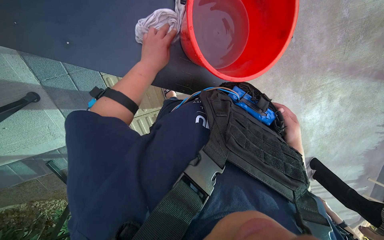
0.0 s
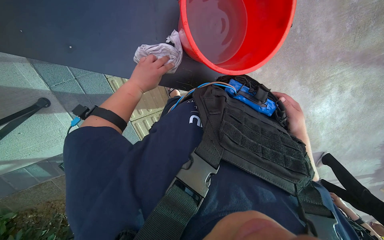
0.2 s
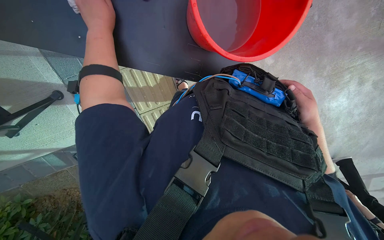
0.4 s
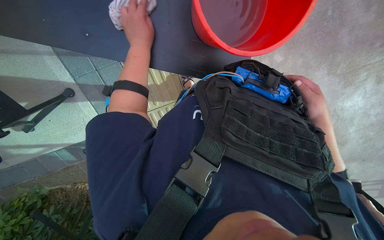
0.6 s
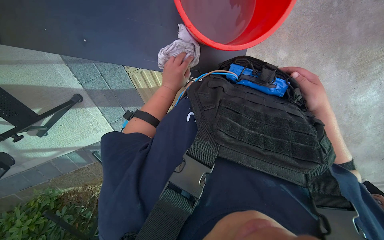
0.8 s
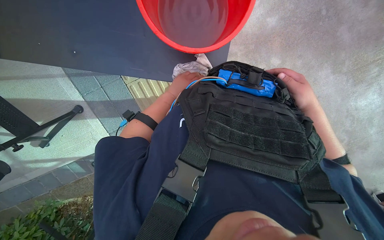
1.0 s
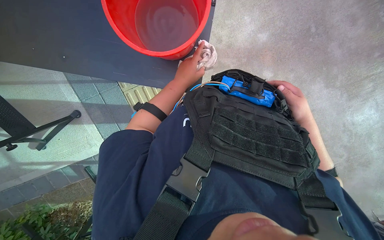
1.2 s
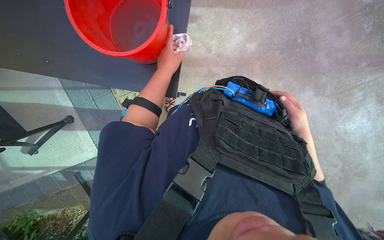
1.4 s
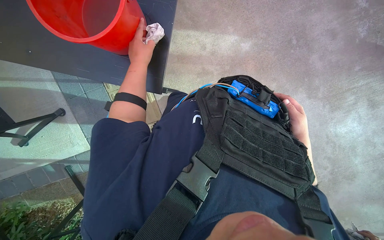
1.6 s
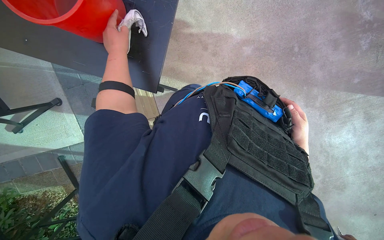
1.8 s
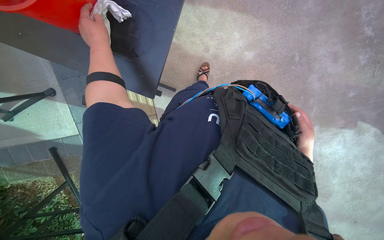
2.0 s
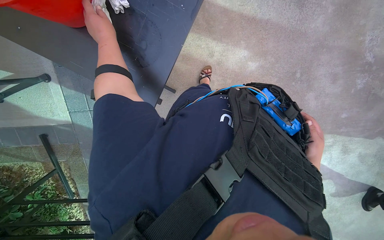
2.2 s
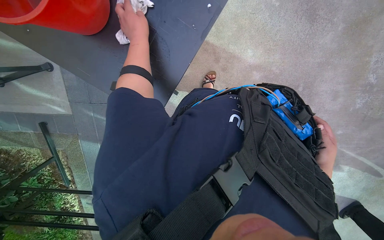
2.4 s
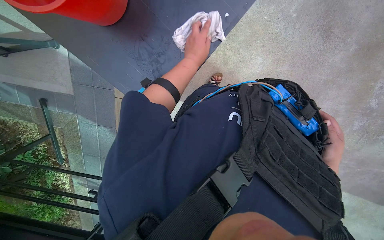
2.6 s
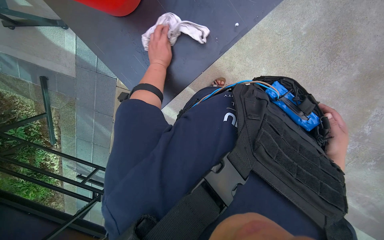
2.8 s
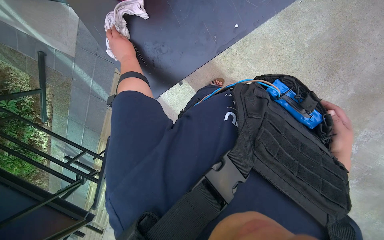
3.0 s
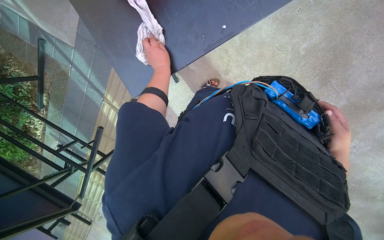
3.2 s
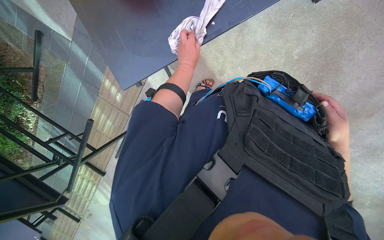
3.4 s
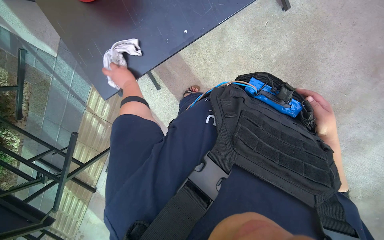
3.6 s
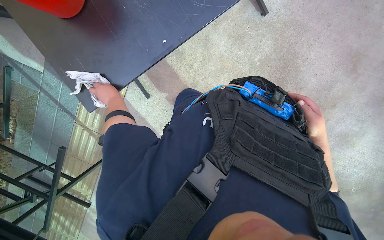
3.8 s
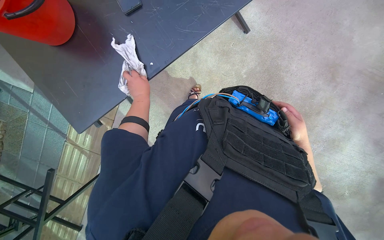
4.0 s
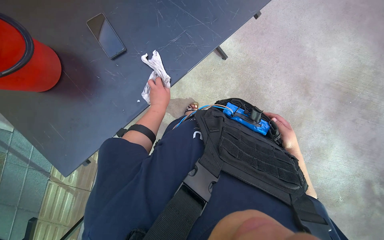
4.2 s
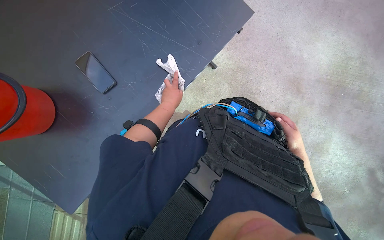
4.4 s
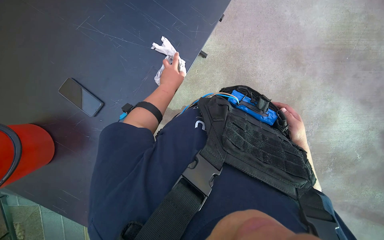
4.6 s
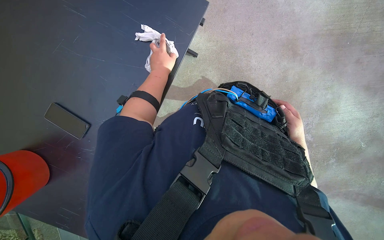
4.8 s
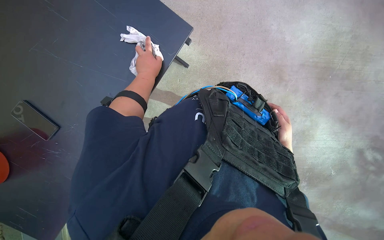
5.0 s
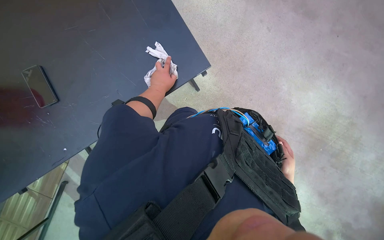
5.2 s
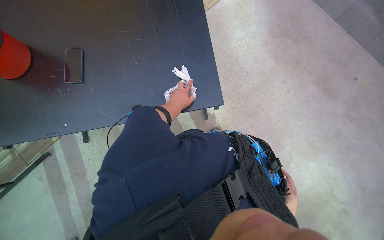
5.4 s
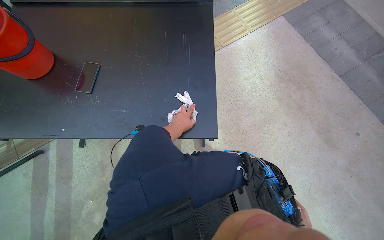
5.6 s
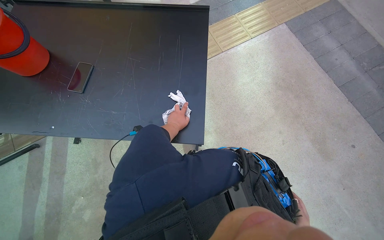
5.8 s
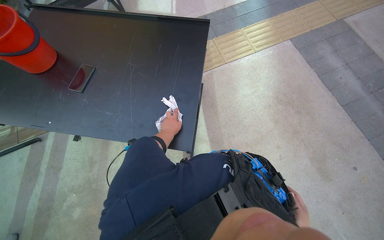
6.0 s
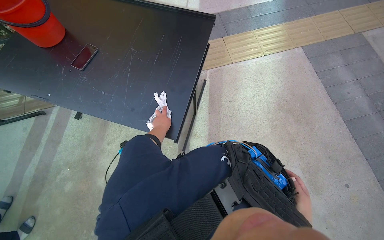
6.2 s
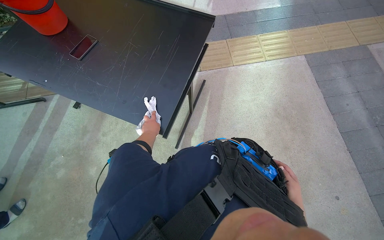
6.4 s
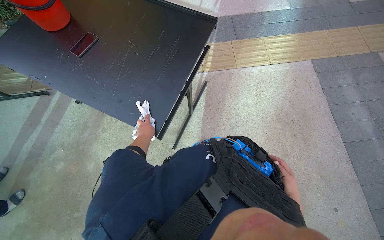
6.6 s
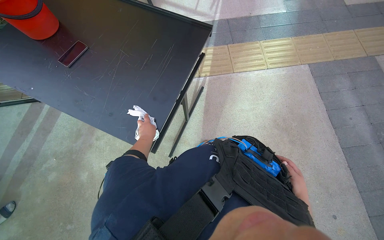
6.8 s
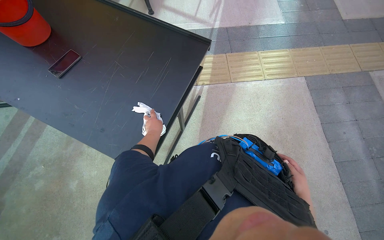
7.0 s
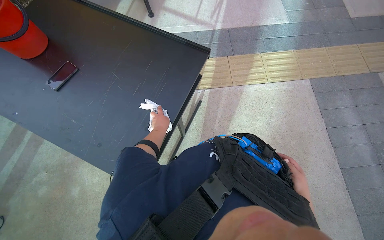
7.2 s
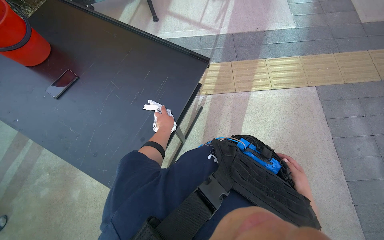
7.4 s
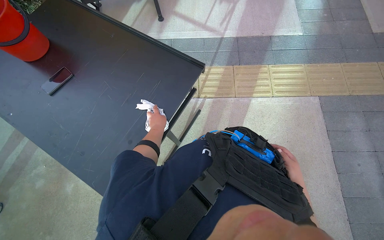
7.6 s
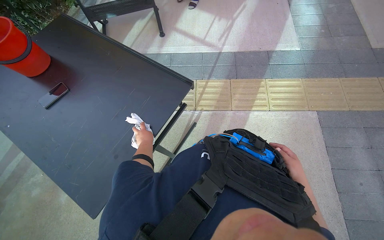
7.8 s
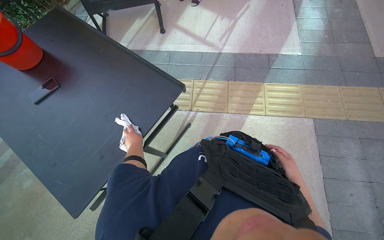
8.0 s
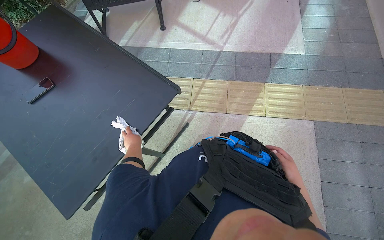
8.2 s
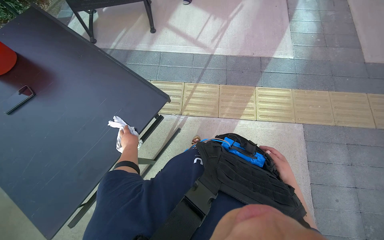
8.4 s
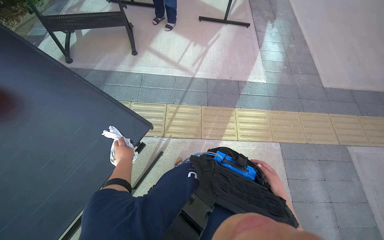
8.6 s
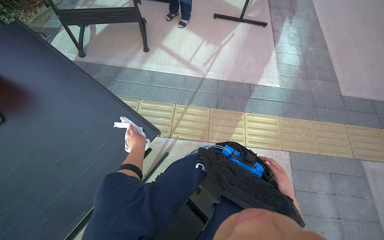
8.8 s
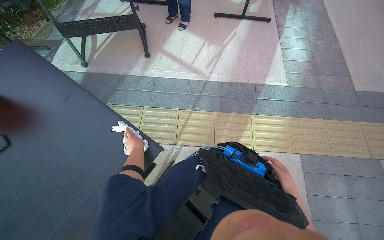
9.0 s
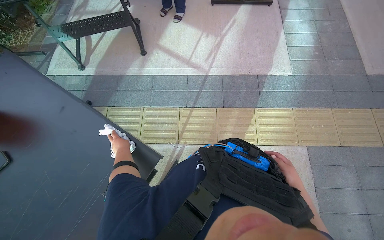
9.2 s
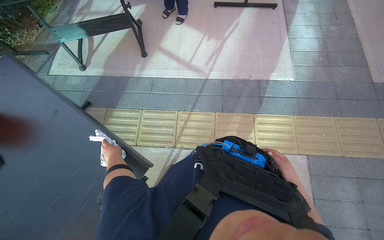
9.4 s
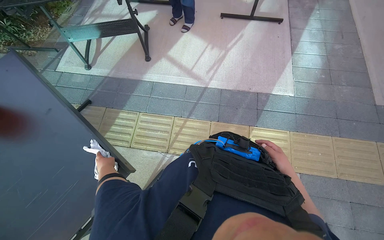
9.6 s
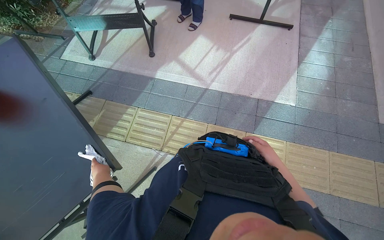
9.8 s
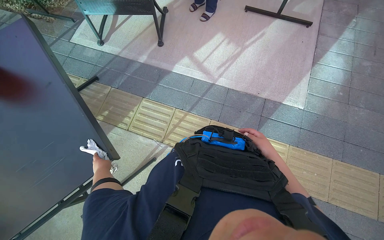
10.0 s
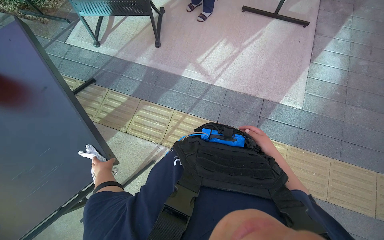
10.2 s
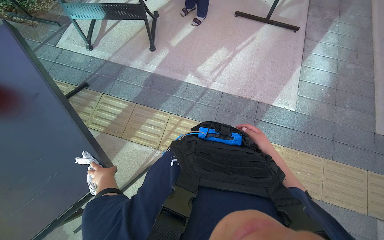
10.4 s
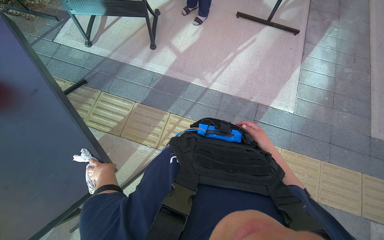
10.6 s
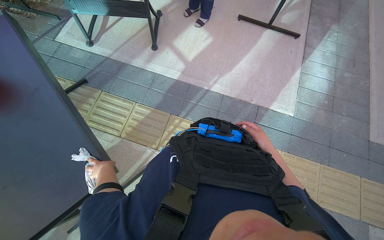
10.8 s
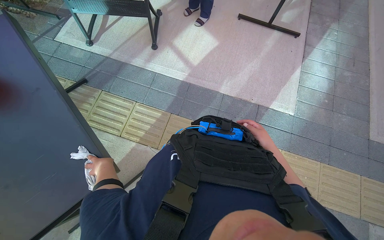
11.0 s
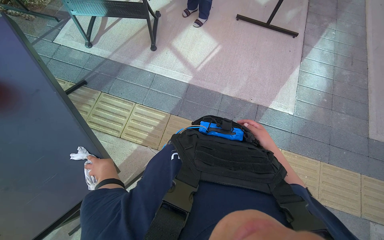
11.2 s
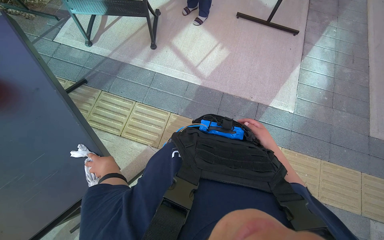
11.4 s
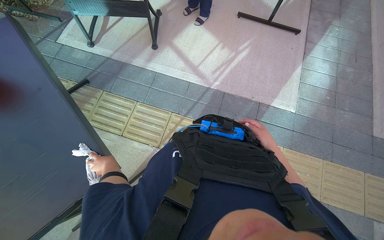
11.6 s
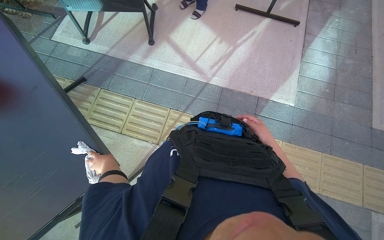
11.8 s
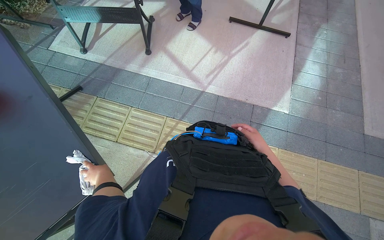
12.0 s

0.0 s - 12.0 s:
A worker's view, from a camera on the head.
Job: wiping surfaces.
The whole recording: Cleaning outdoor table. The worker dips and wrings a cloth in a bucket, then wipes the surface and frame of an outdoor table.
0.0 s - 1.6 s: The left hand swings nearer and farther, about 20 cm each way, with 3 reversals.
1.6 s - 3.0 s: Everything in view rotates about 45 degrees clockwise.
3.0 s - 4.4 s: The head turns to the right by approximately 15 degrees. The view tilts some 20 degrees upward. The left hand goes left and right, approximately 25 cm each way, reversing 2 times.
4.4 s - 6.0 s: The view tips upward by approximately 20 degrees. Everything in view rotates about 50 degrees clockwise.
6.0 s - 7.6 s: The camera travels roughly 40 cm.
7.6 s - 9.0 s: The camera travels about 40 cm.
9.0 s - 10.4 s: The right hand shifts approximately 35 cm up the picture.
10.4 s - 12.0 s: The hands are busy where they are.

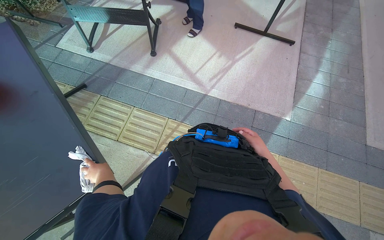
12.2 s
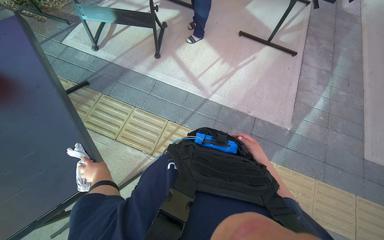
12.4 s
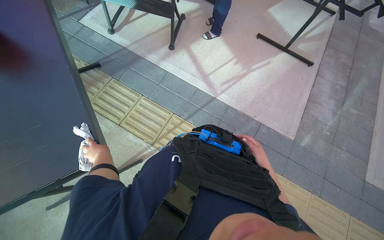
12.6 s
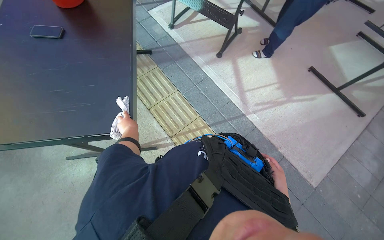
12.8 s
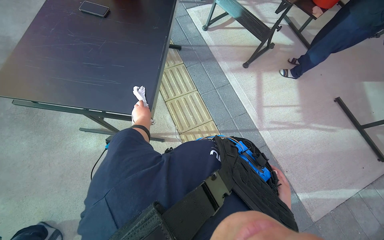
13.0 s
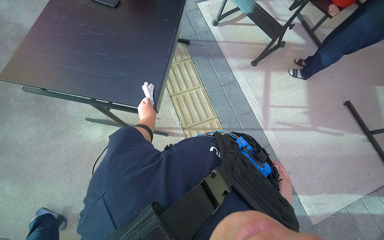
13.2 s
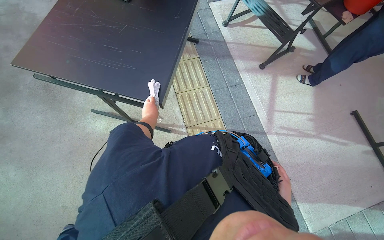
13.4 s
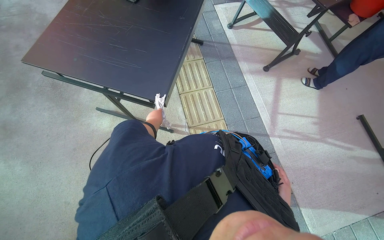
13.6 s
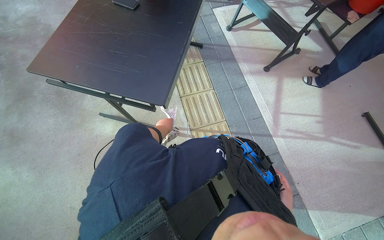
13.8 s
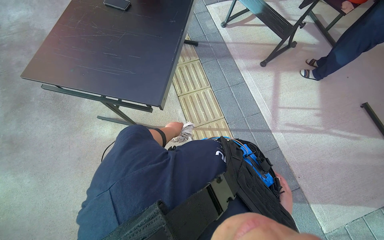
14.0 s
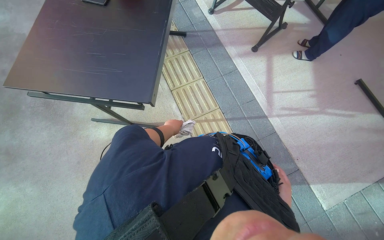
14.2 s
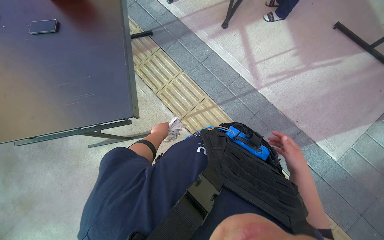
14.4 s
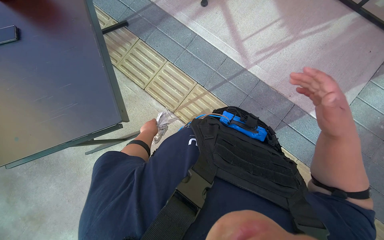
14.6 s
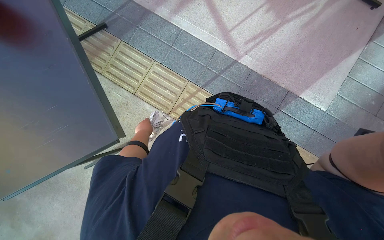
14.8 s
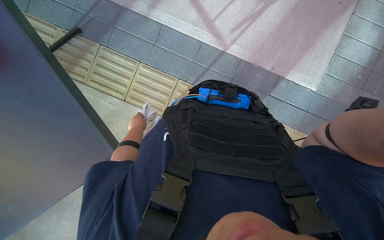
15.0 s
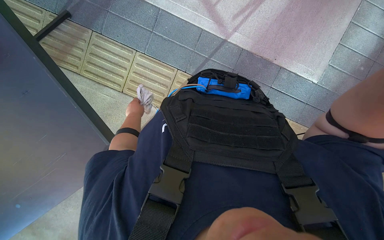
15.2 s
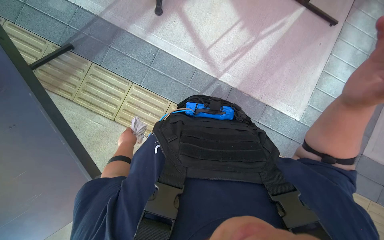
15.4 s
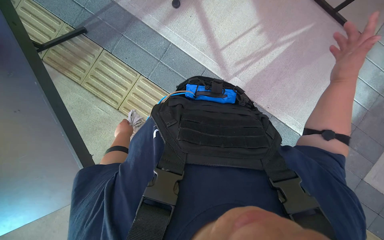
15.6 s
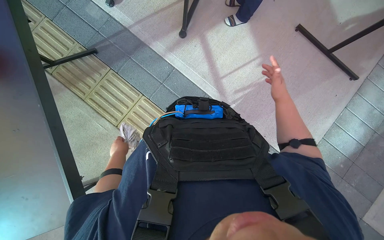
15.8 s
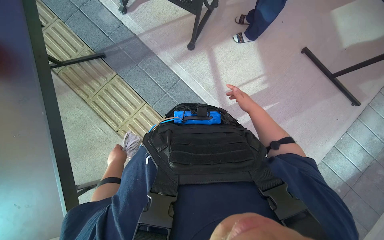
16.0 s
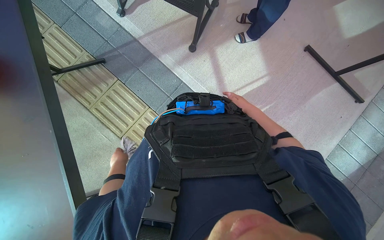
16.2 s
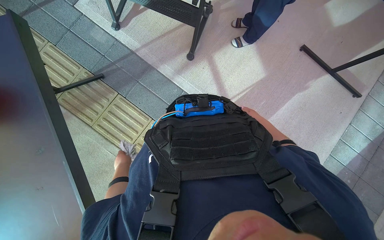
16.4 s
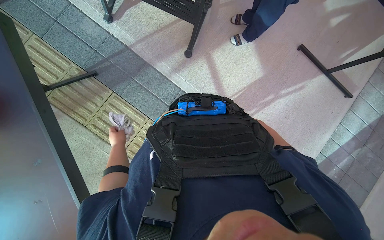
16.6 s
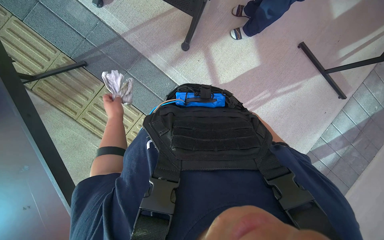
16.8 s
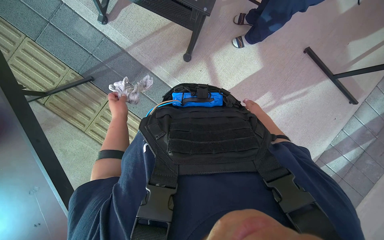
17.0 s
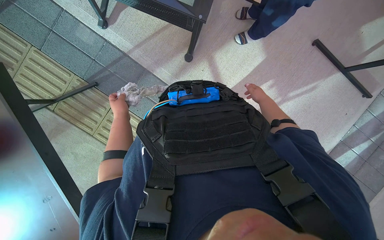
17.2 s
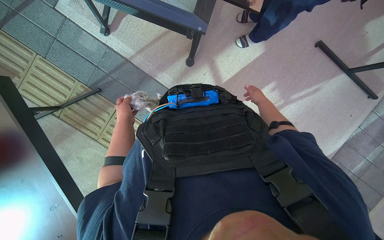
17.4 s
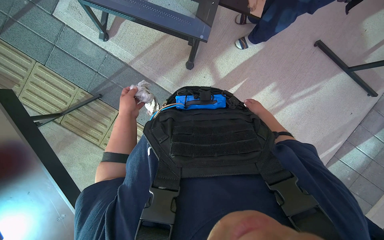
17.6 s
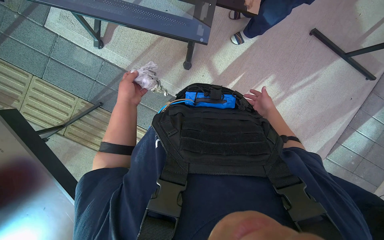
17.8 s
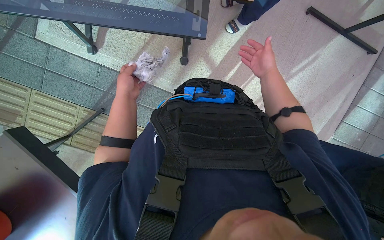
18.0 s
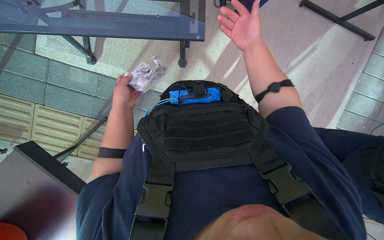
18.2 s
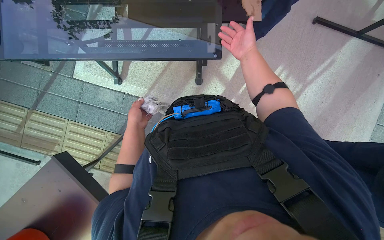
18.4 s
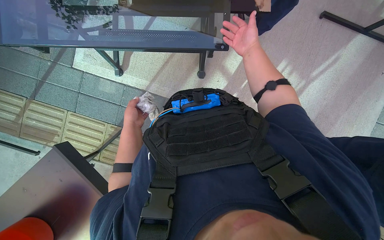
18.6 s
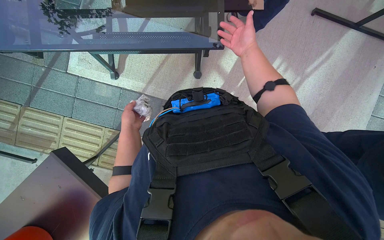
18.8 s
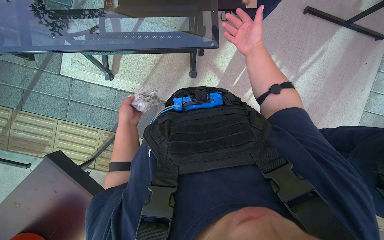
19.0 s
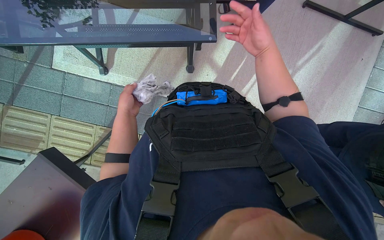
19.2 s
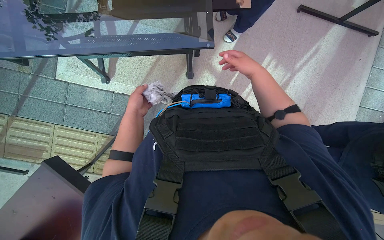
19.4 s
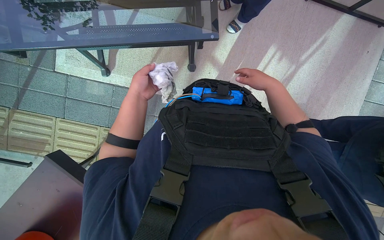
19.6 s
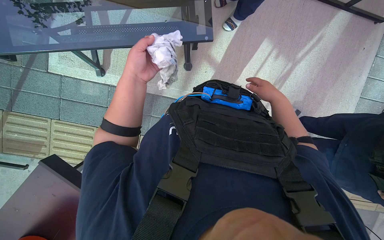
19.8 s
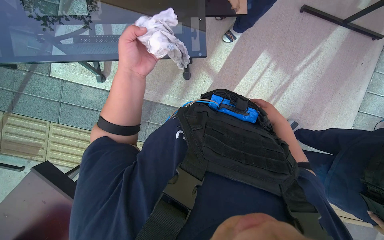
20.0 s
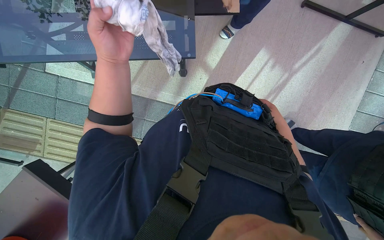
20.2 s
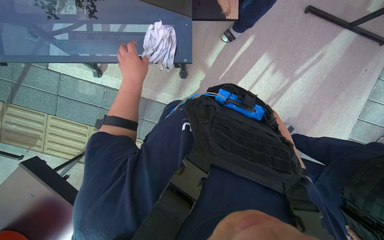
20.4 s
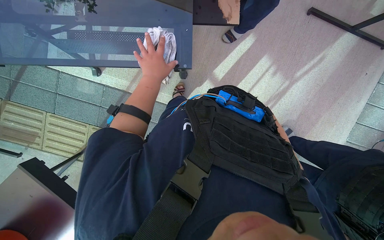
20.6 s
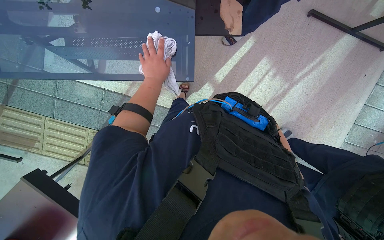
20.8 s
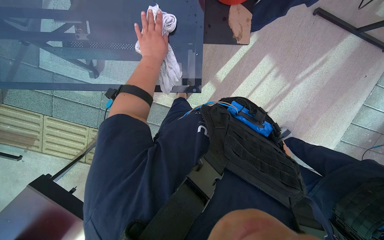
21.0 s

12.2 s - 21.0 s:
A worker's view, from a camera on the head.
Job: wiping surfaces.
The whole recording: Cleaning outdoor table. The worker dips and wrings a cloth in a bucket, then wipes the surface and frame of an outdoor table.
12.2 s - 13.6 s: The head turns to the left by about 55 degrees.
13.6 s - 15.2 s: The view tips downward by about 15 degrees. Everything in view rotates approximately 50 degrees counterclockwise.
15.2 s - 16.6 s: The view tips upward by roughly 15 degrees.
16.6 s - 18.0 s: The wearer moves about 40 cm. The view tilts approximately 15 degrees downward.
18.0 s - 19.6 s: The right hand travels up the picture and back again, roughly 10 cm each way.
19.6 s - 21.0 s: The left hand is displaced up the picture and to the right by approximately 35 cm, and travels nearer to the camera and back again, approximately 15 cm each way.
